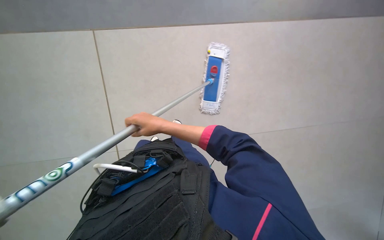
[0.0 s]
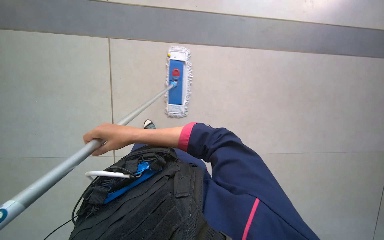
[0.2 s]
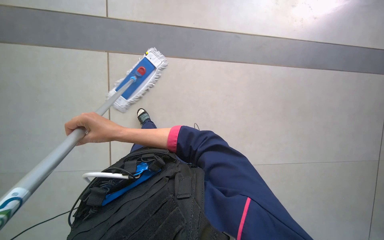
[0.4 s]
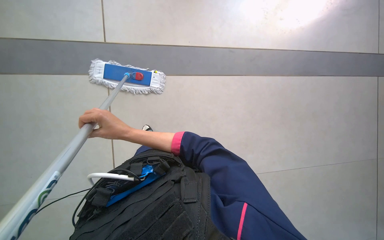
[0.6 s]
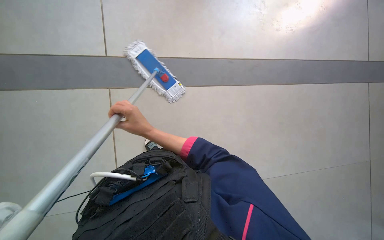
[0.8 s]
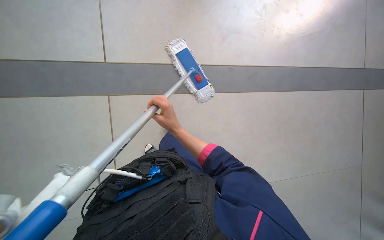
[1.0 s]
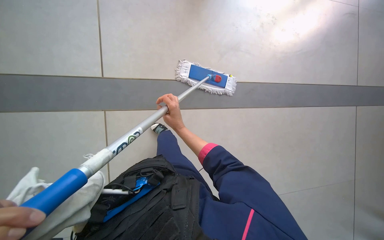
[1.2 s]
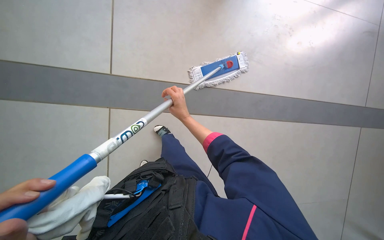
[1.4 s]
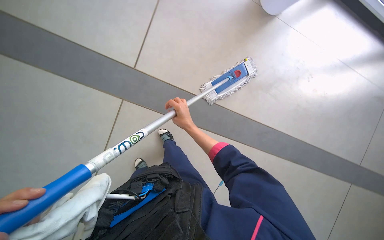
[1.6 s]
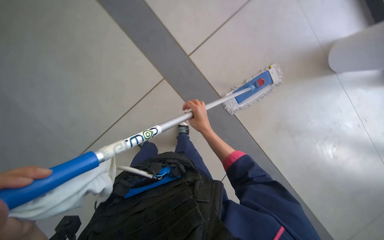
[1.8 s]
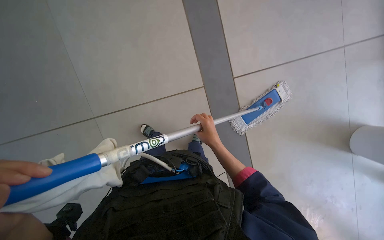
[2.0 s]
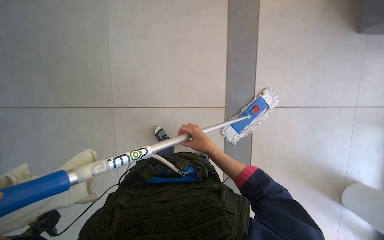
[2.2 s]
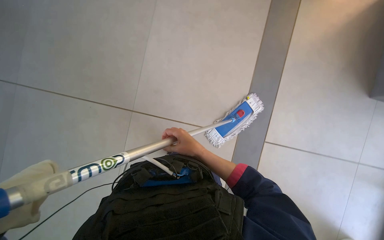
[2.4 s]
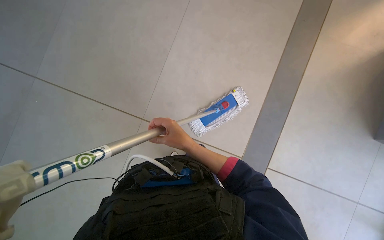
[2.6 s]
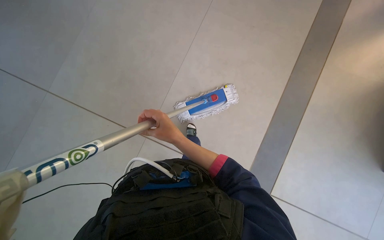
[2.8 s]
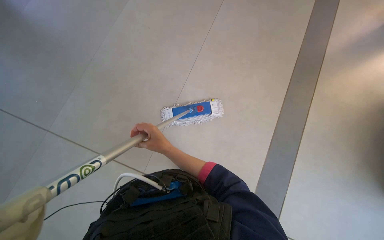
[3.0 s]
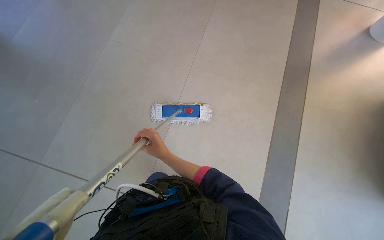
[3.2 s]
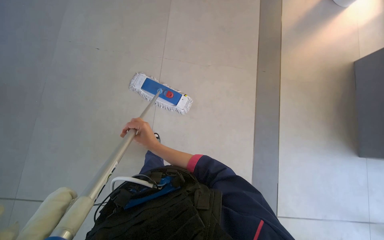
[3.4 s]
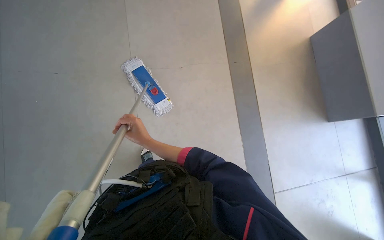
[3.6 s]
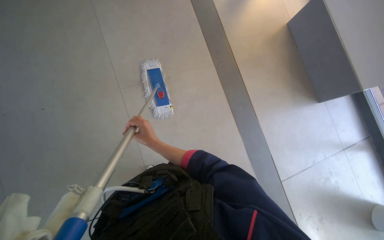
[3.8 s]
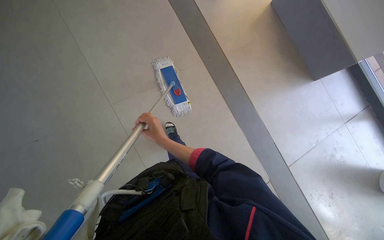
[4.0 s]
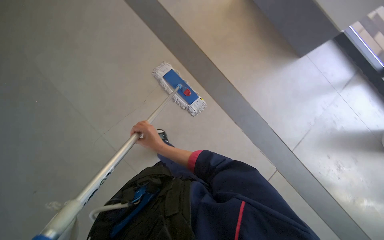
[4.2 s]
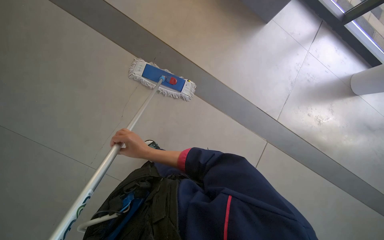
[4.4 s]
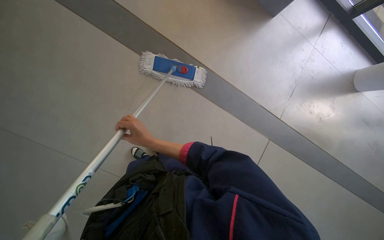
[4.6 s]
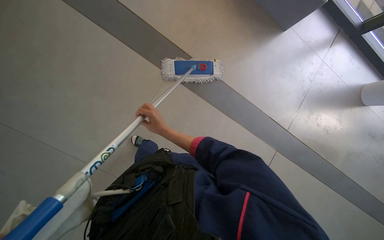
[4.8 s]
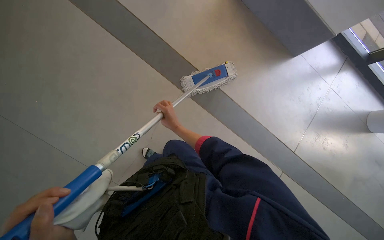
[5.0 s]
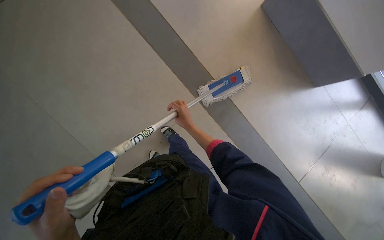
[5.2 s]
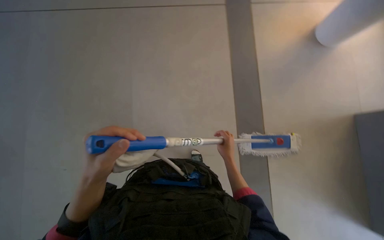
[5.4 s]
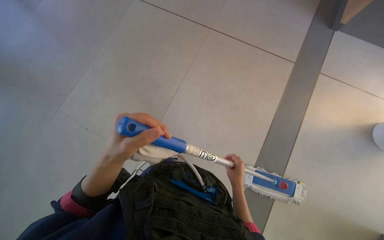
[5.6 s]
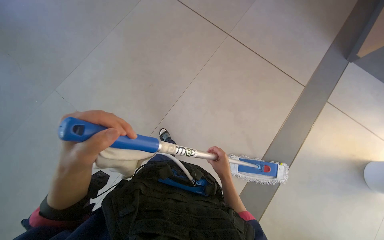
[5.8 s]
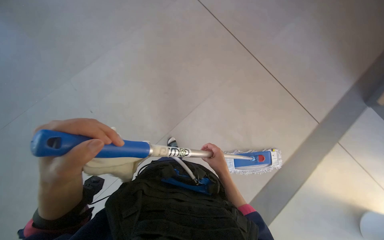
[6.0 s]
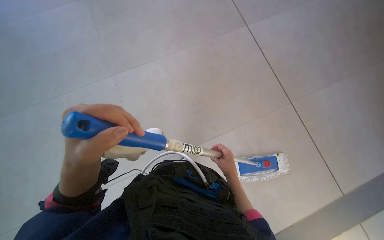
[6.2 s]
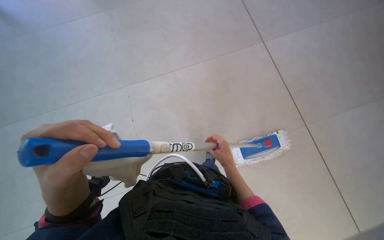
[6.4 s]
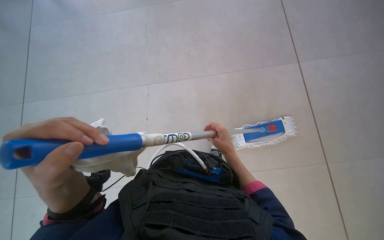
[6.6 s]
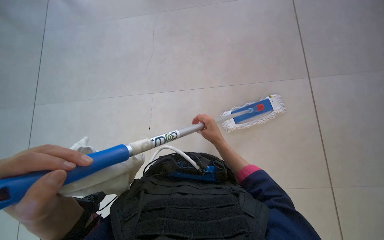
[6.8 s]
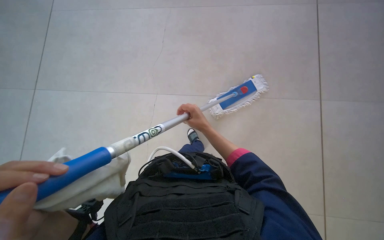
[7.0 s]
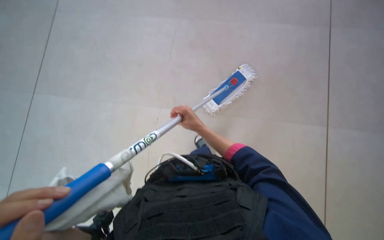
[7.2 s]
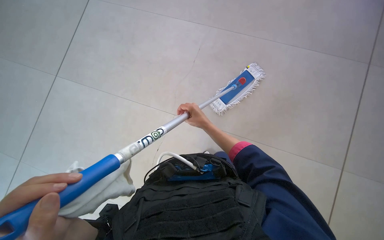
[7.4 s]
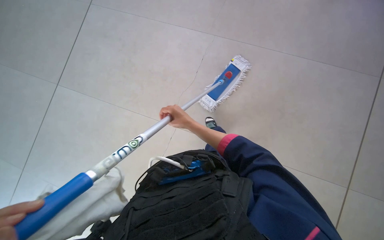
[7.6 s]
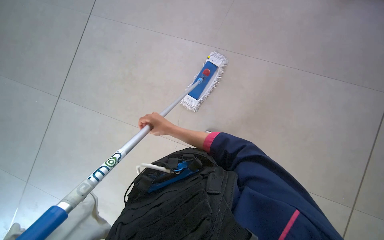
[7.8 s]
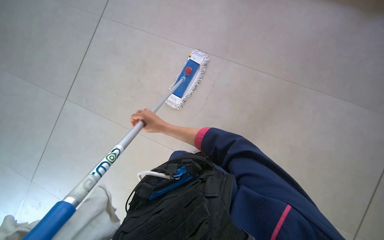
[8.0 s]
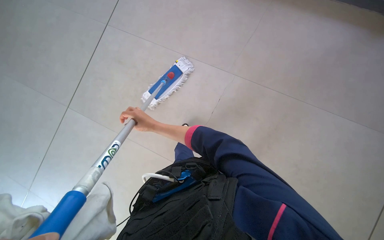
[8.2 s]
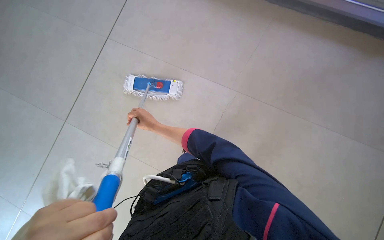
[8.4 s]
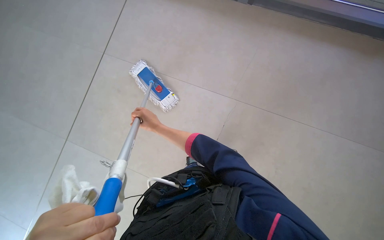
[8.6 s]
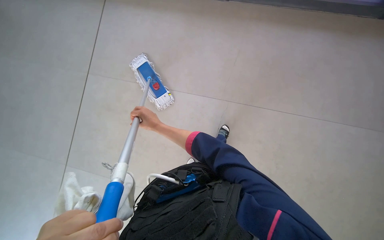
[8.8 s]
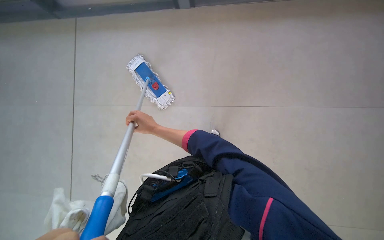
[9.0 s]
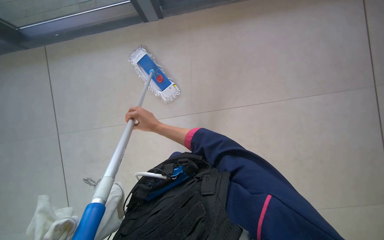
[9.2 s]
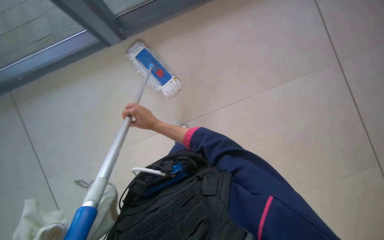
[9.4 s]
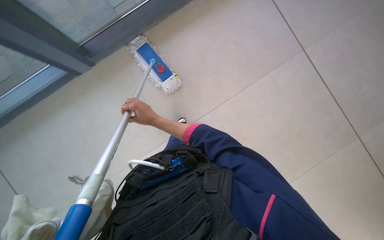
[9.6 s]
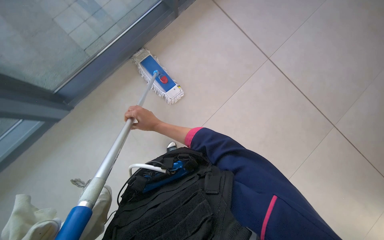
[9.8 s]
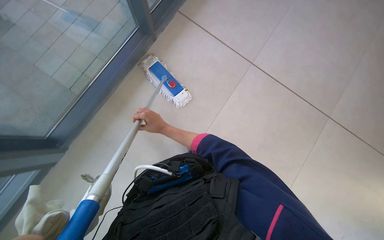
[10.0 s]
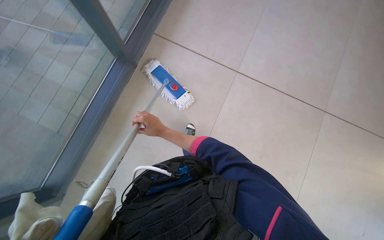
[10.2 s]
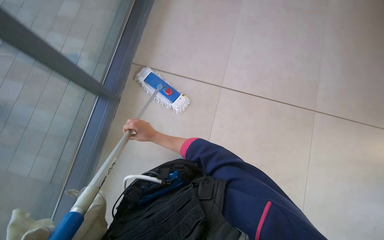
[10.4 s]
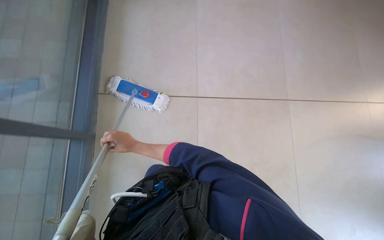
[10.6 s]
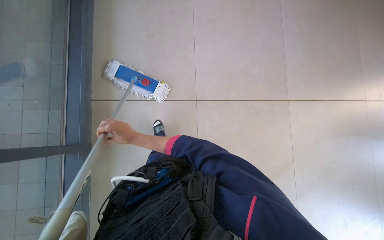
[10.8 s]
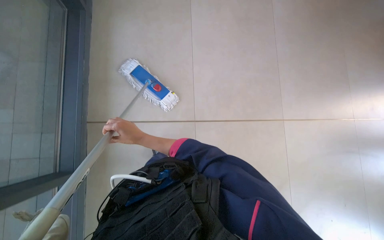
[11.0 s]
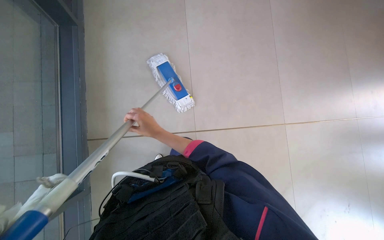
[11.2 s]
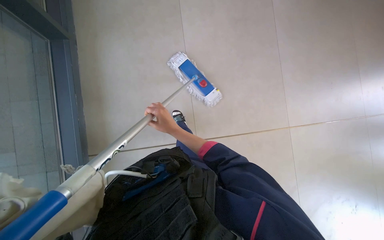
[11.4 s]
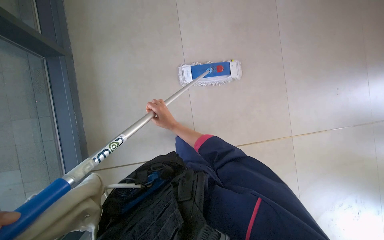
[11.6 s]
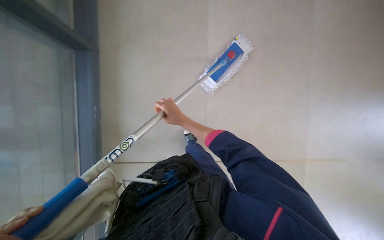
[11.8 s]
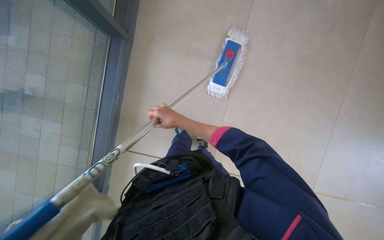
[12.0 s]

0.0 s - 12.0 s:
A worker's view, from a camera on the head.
Job: mopping floor.
The whole recording: Mopping floor with mop. The worker mops the floor with a flat mop.
0.0 s - 1.6 s: The right hand is displaced to the right and farther from the camera by some 10 cm.
3.0 s - 4.4 s: The wearer's head swings approximately 50 degrees to the right.
4.4 s - 6.0 s: The wearer's head swings approximately 60 degrees to the left. The wearer looks approximately 15 degrees further upward.
6.0 s - 7.6 s: The view tips downward by roughly 20 degrees. Everything in view rotates roughly 35 degrees counterclockwise.
10.4 s - 12.0 s: The right hand goes about 10 cm up the picture.

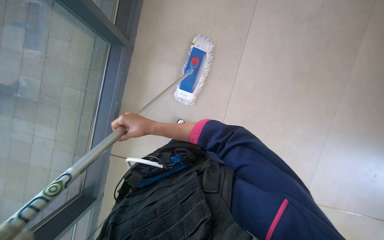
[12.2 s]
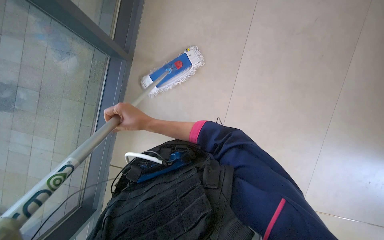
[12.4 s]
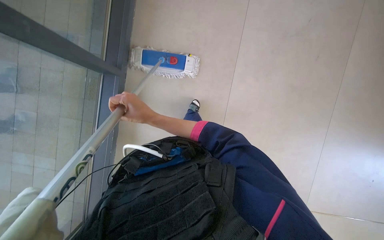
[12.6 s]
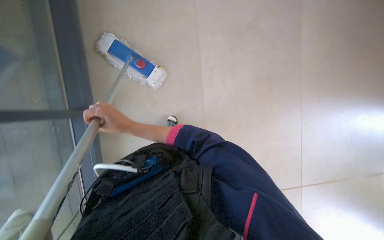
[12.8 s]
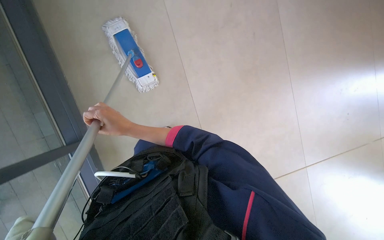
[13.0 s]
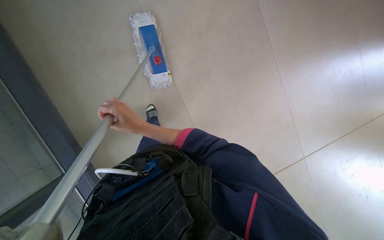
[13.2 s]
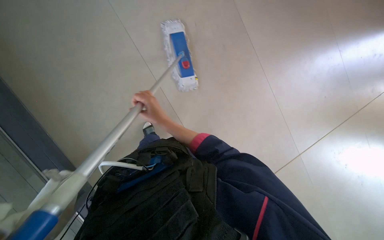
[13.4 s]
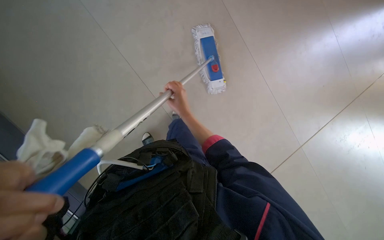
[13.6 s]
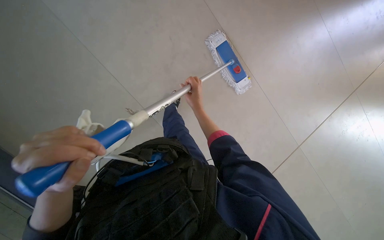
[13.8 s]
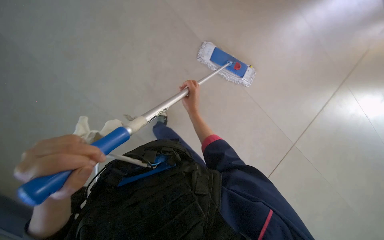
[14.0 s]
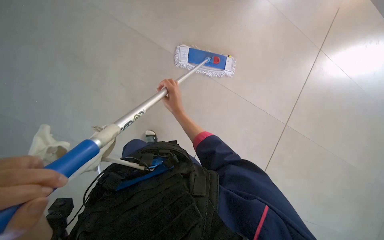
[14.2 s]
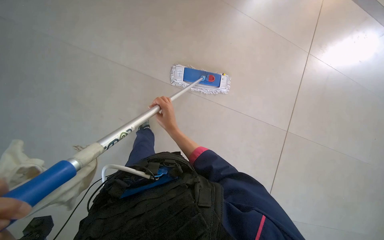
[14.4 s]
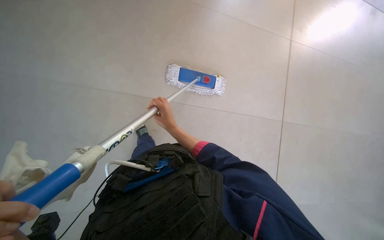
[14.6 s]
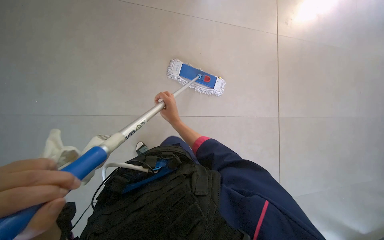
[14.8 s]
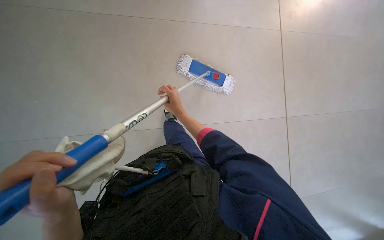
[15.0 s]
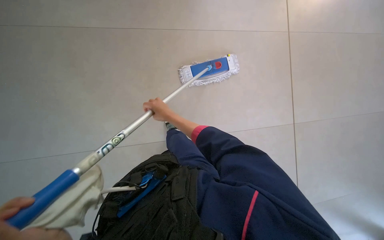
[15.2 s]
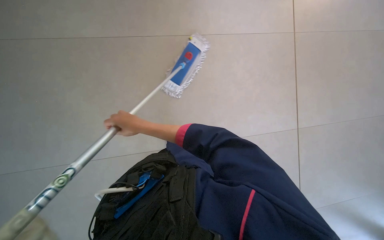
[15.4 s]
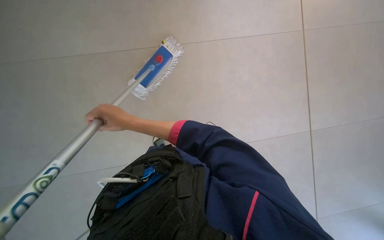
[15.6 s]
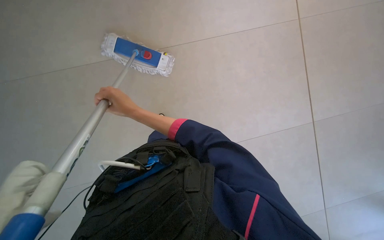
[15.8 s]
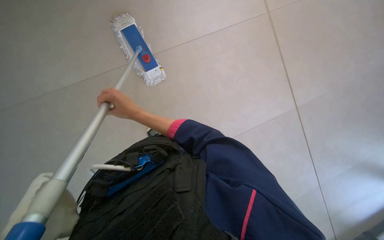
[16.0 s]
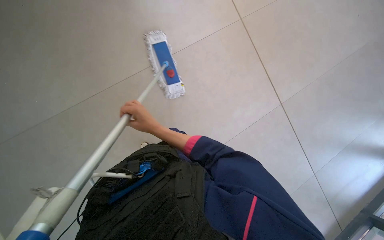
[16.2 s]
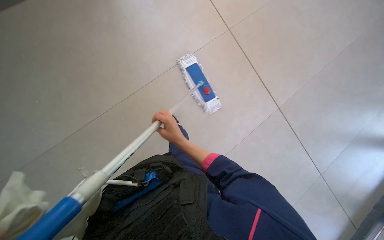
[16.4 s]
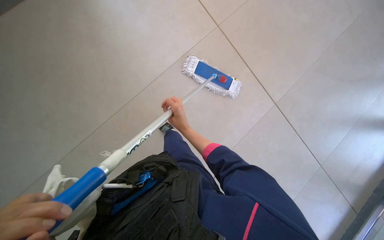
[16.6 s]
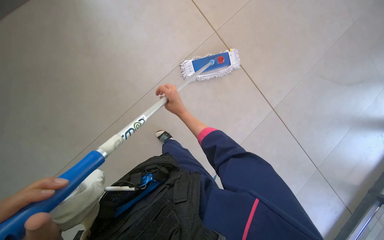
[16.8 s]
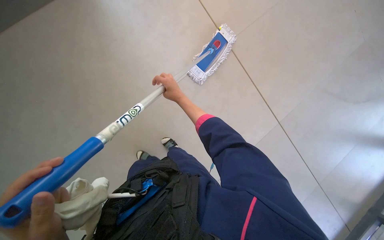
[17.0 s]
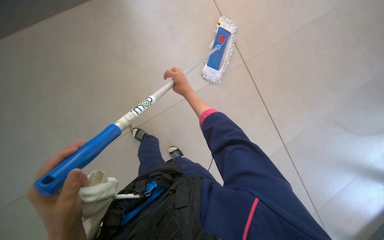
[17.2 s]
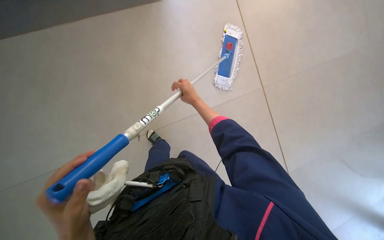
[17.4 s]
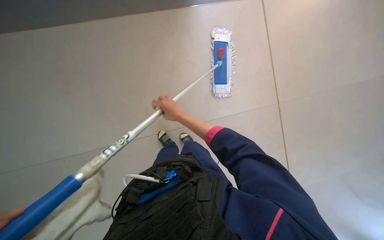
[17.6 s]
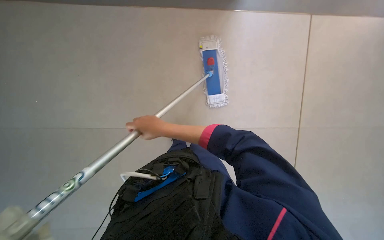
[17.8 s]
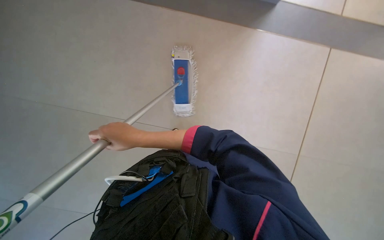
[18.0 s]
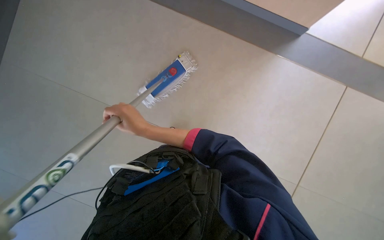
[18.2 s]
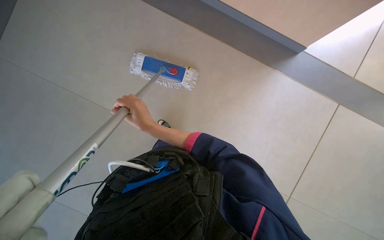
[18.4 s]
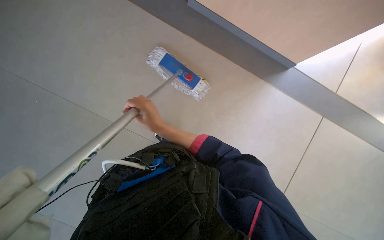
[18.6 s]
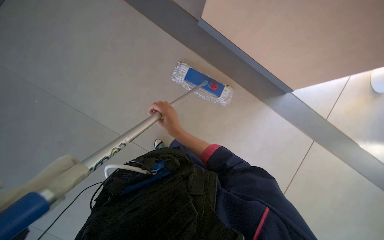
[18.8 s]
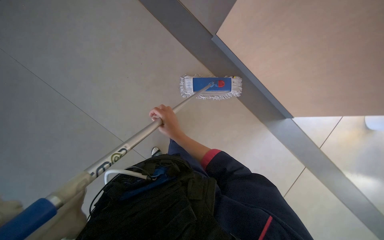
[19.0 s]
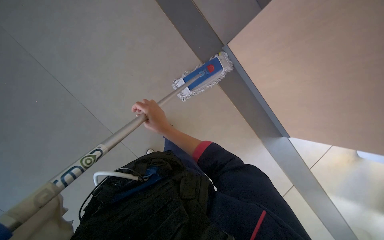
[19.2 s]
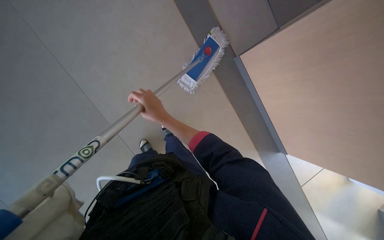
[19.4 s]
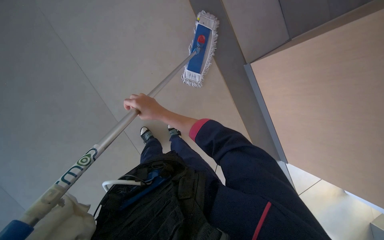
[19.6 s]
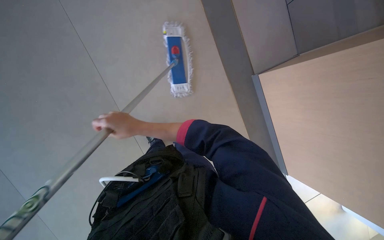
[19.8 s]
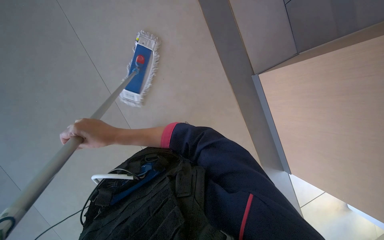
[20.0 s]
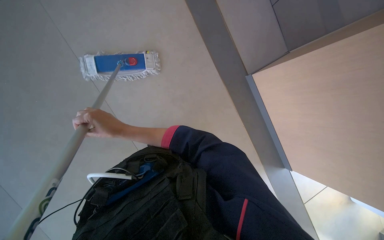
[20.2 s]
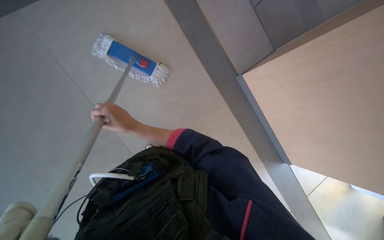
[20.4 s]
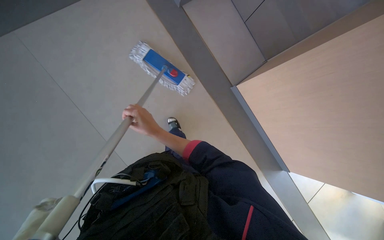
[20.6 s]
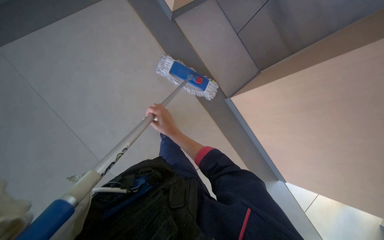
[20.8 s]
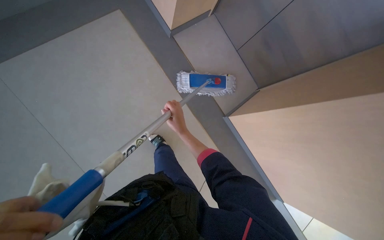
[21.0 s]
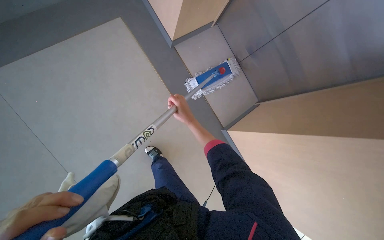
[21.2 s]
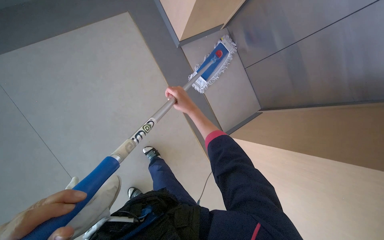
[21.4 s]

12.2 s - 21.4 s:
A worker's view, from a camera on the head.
Job: mopping floor.
The whole recording: Mopping floor with mop. The worker mops the floor with a flat mop.
12.2 s - 13.8 s: The right hand shifts approximately 25 cm to the right and up the picture.
15.2 s - 16.8 s: The right hand reaches approximately 10 cm to the left, then returns.
19.8 s - 21.4 s: The view tilts approximately 15 degrees upward. The right hand moves to the right, up the picture and farther from the camera, roughly 30 cm.
